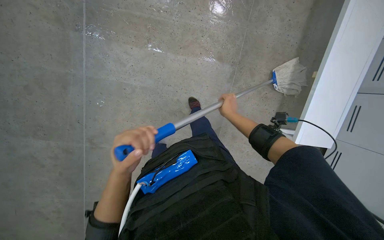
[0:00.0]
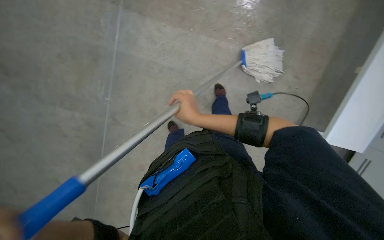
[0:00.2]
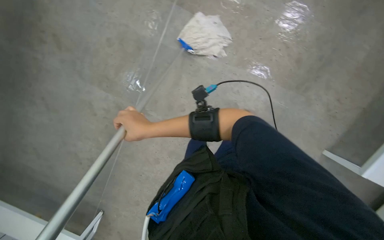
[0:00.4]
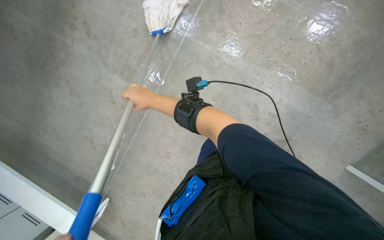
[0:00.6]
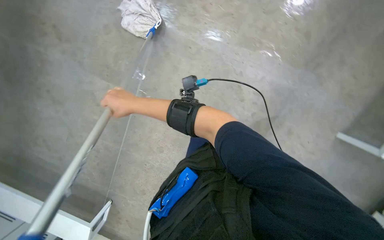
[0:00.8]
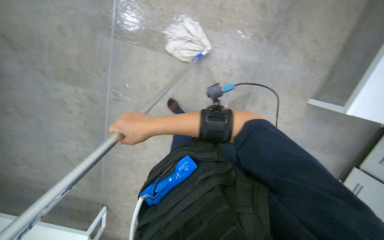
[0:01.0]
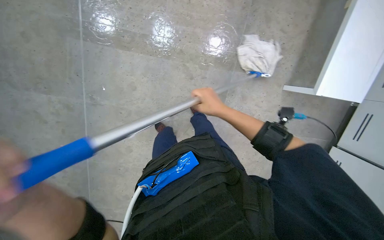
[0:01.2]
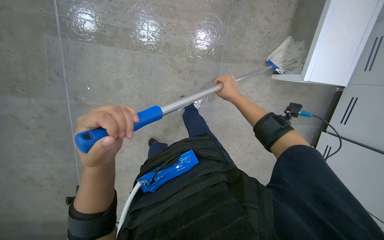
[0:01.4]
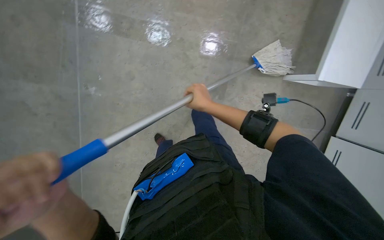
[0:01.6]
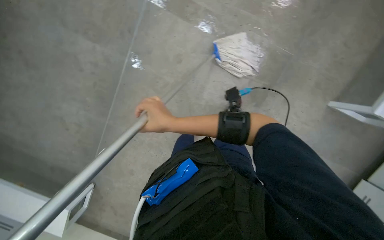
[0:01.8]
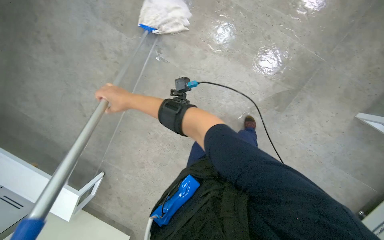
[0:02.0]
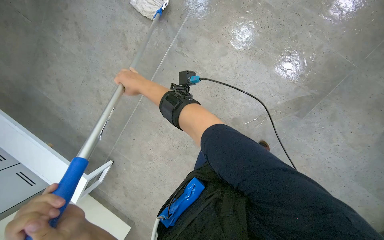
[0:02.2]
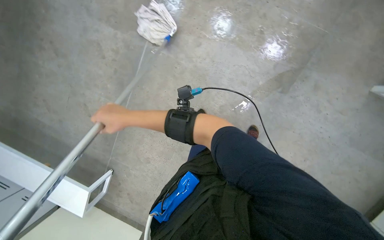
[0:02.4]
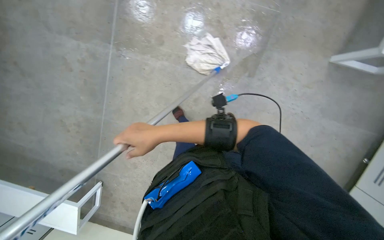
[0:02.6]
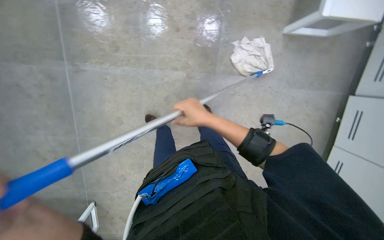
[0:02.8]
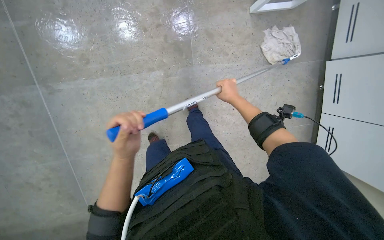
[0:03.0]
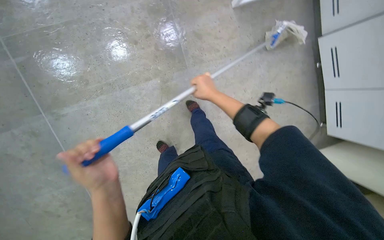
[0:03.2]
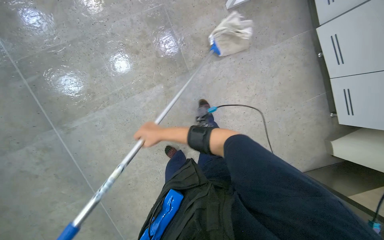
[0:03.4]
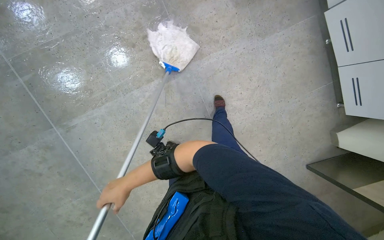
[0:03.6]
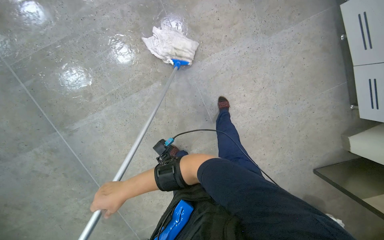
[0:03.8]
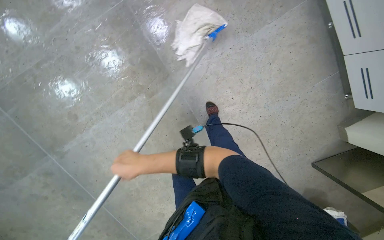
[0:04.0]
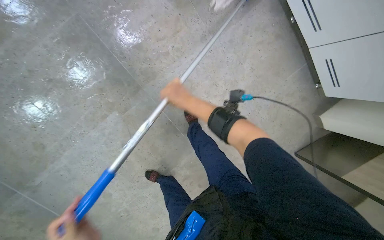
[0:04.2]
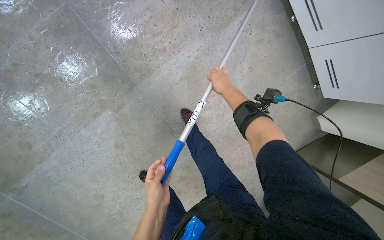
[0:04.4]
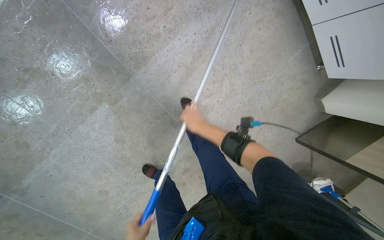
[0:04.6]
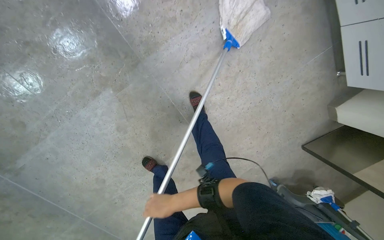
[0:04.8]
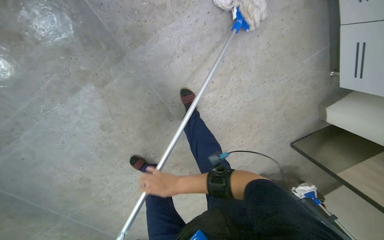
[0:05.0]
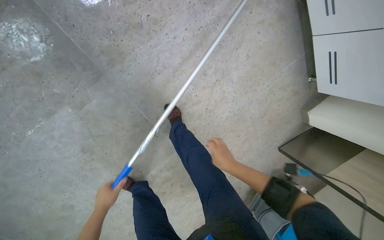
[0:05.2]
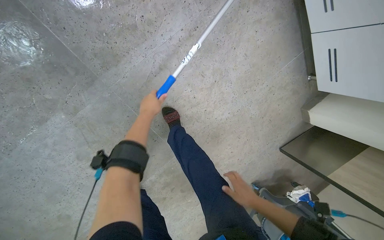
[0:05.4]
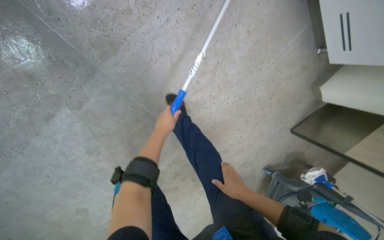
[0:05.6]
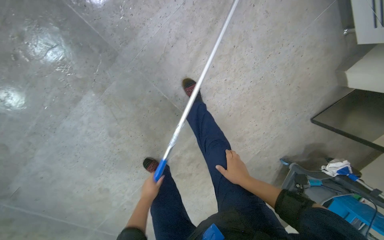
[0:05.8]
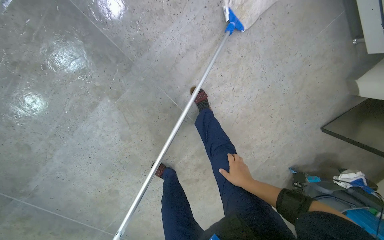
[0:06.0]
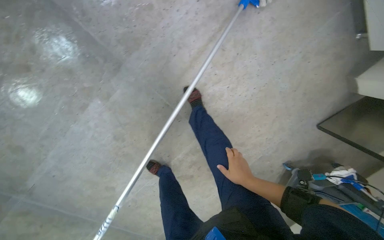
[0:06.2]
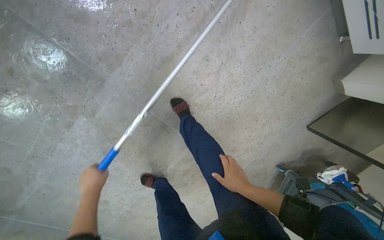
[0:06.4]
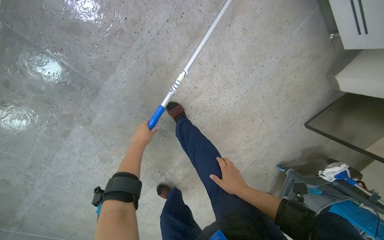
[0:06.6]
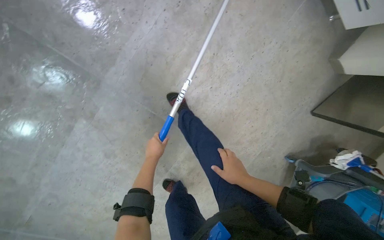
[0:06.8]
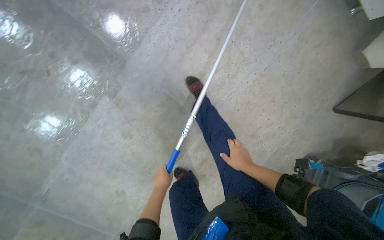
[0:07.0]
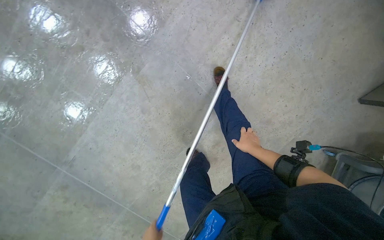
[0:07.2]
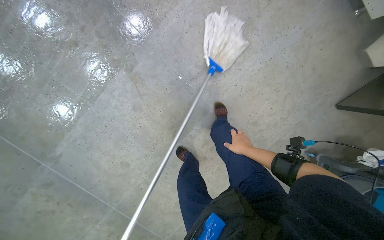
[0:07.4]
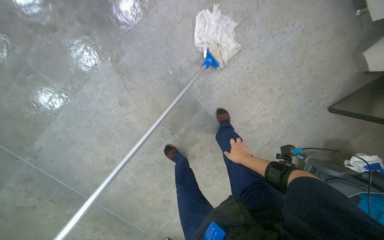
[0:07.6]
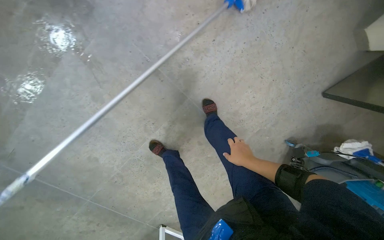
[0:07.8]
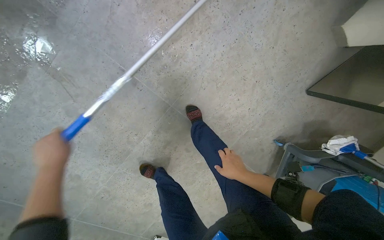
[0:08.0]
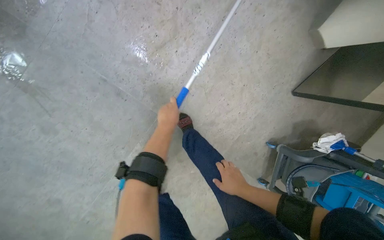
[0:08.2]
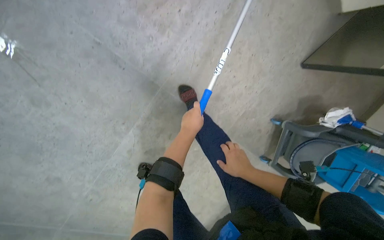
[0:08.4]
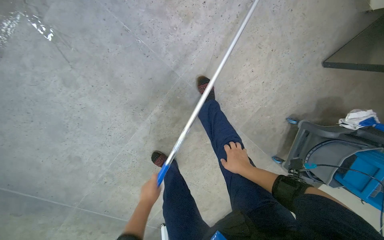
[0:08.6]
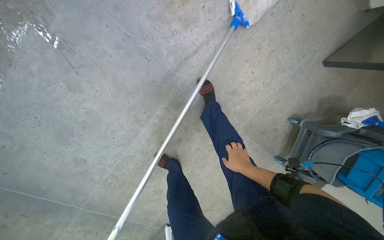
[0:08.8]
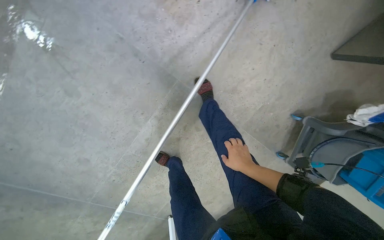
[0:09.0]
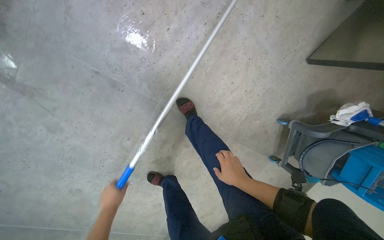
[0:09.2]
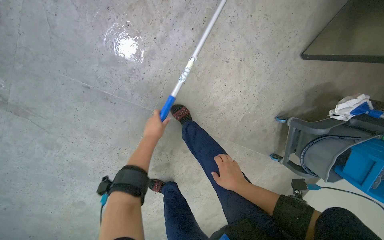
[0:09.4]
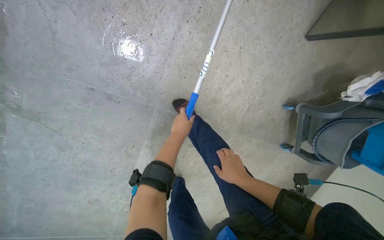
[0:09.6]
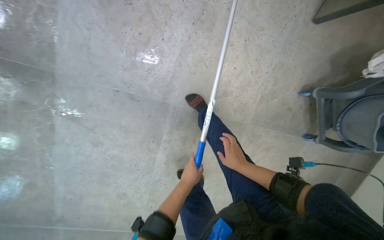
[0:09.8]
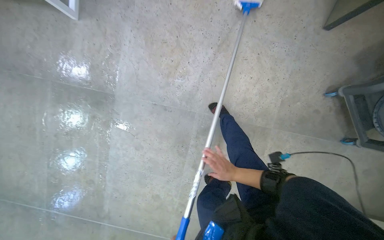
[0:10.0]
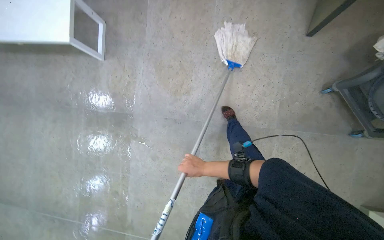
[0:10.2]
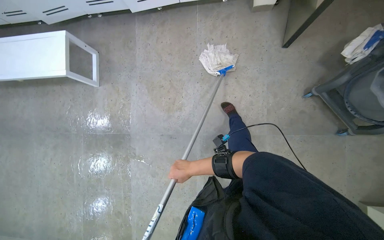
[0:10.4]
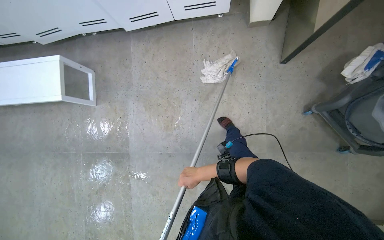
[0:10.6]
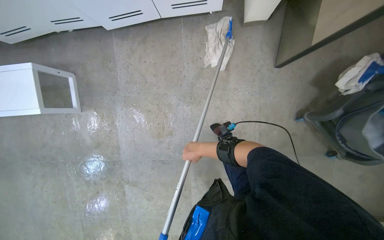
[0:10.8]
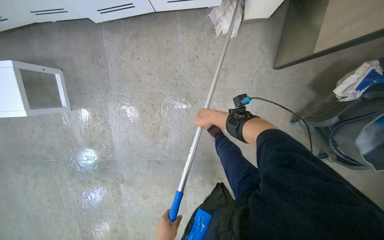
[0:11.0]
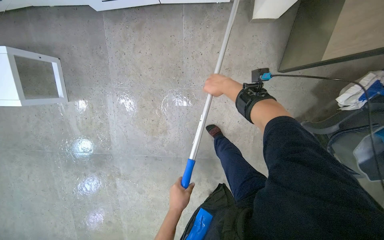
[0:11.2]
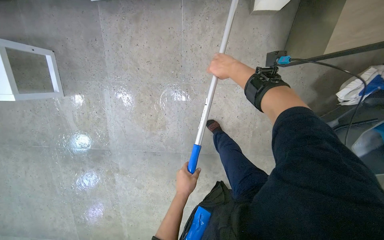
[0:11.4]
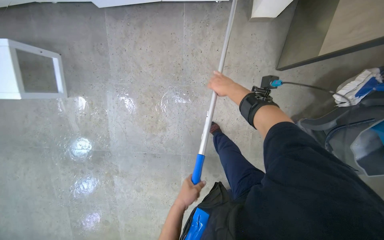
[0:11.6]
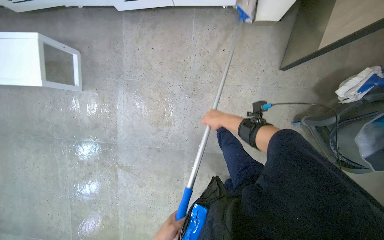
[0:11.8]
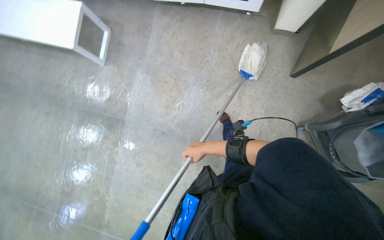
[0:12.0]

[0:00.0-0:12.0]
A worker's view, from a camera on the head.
Job: mopping floor.
The whole recording: Mopping tiled floor. The worker mops the tiled floor with a blue and grey mop.
0:00.0 to 0:01.6: The wearer looks about 15 degrees further downward.
0:01.6 to 0:03.0: The head rotates roughly 35 degrees to the right.
0:03.0 to 0:04.4: The head travels roughly 40 cm. The scene turns approximately 30 degrees counterclockwise in the picture.
0:04.4 to 0:06.0: The right hand swings up and down the picture, some 40 cm each way, with 2 reversals.
0:06.0 to 0:07.6: The right hand goes roughly 15 cm farther from the camera.
0:07.6 to 0:09.0: The wearer looks about 15 degrees further downward.
0:09.0 to 0:10.4: The camera is carried some 60 cm. The camera is aimed about 30 degrees further to the left. The camera pitches upward, by approximately 25 degrees. The scene rotates counterclockwise by approximately 30 degrees.
0:10.4 to 0:12.0: The right hand moves to the right, some 10 cm, and moves roughly 70 cm up the picture and comes back.

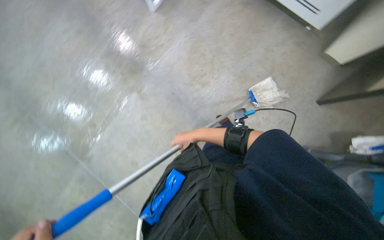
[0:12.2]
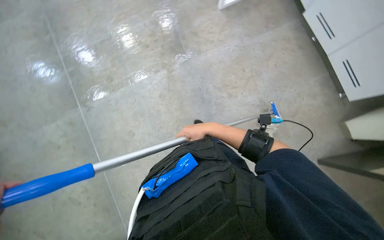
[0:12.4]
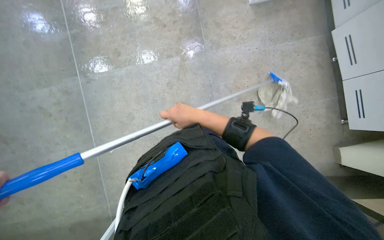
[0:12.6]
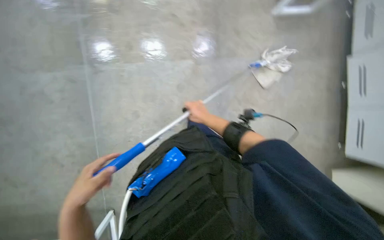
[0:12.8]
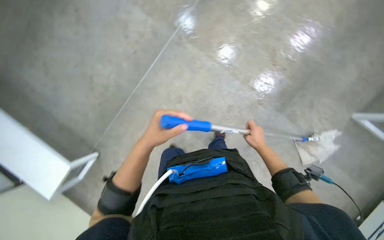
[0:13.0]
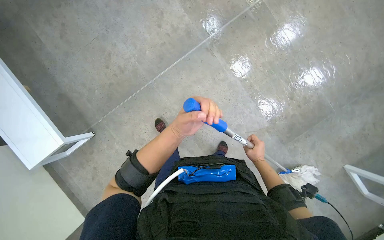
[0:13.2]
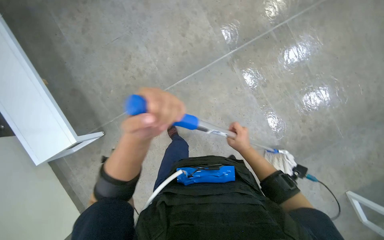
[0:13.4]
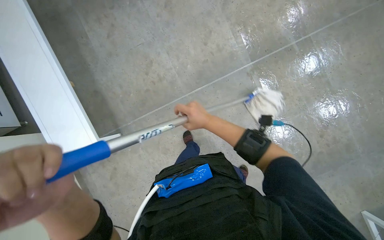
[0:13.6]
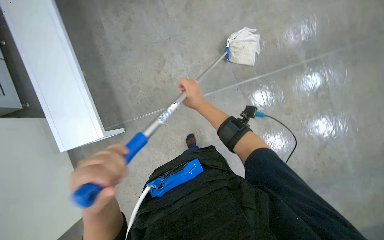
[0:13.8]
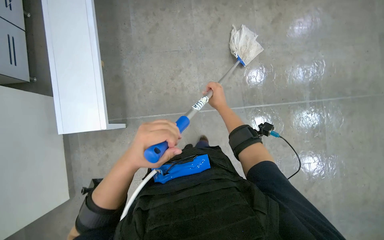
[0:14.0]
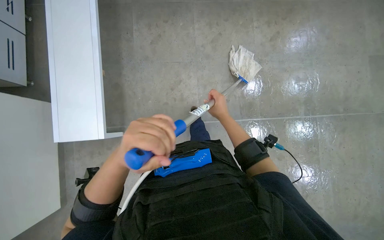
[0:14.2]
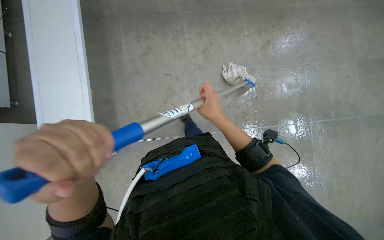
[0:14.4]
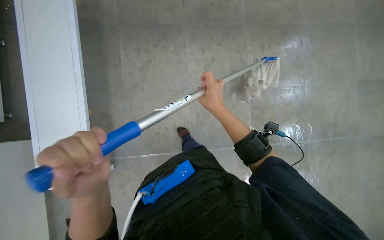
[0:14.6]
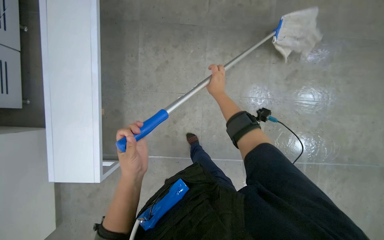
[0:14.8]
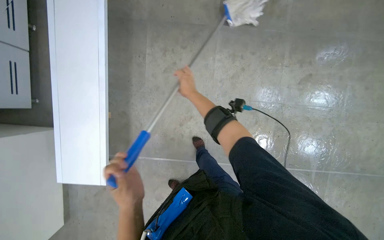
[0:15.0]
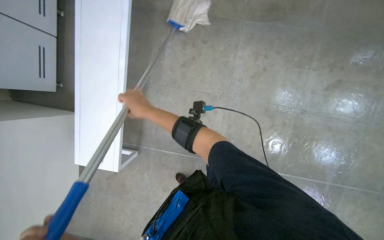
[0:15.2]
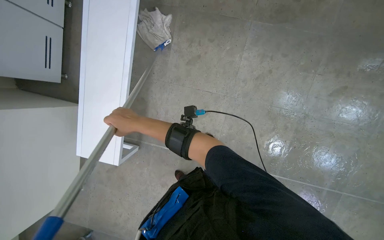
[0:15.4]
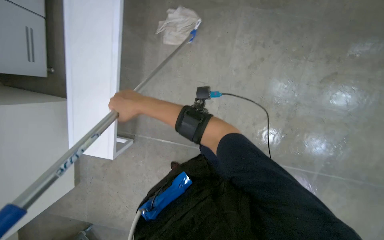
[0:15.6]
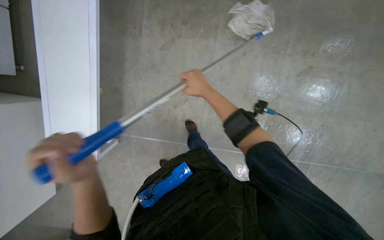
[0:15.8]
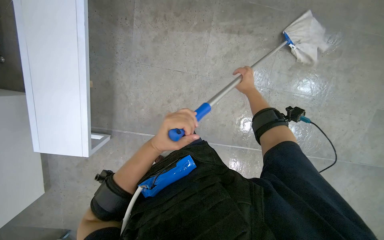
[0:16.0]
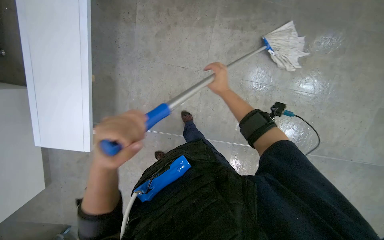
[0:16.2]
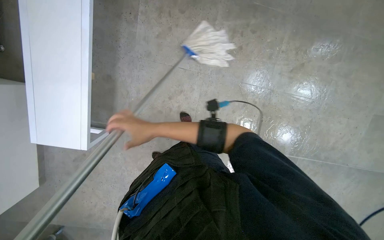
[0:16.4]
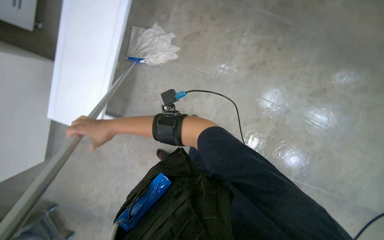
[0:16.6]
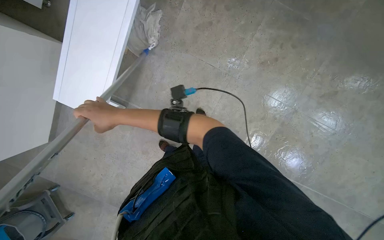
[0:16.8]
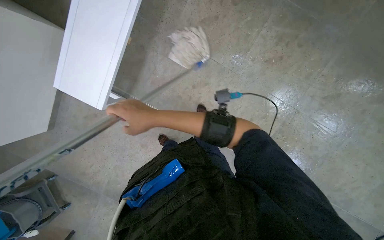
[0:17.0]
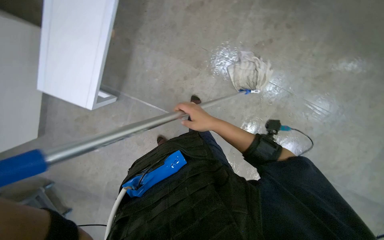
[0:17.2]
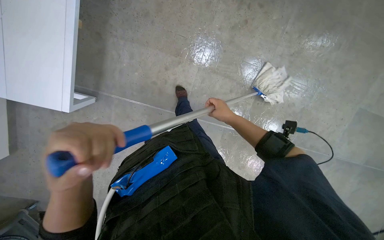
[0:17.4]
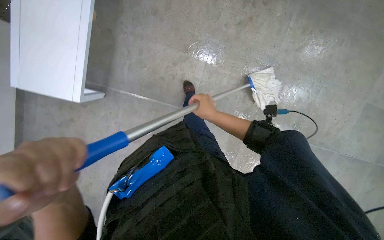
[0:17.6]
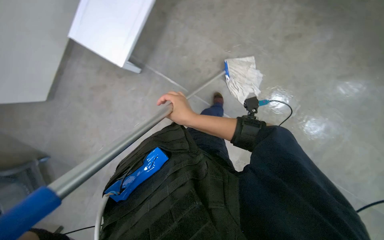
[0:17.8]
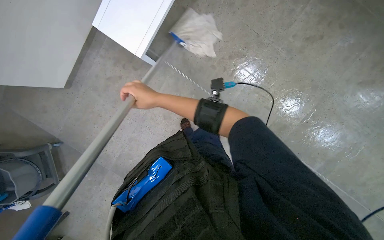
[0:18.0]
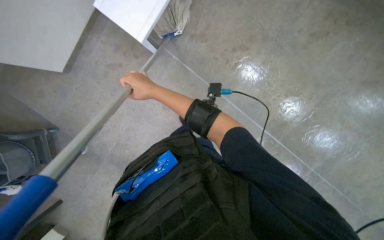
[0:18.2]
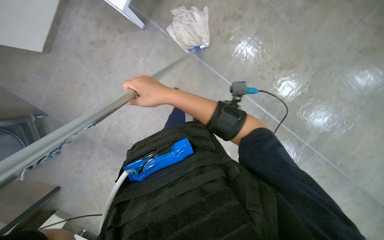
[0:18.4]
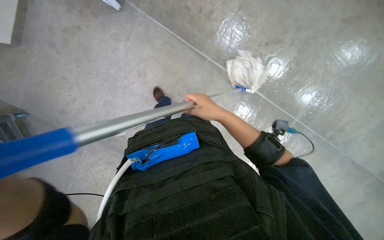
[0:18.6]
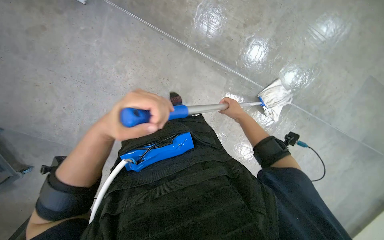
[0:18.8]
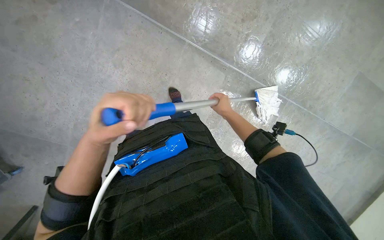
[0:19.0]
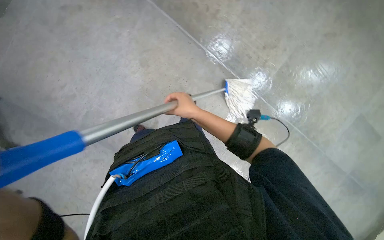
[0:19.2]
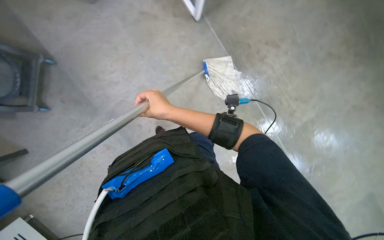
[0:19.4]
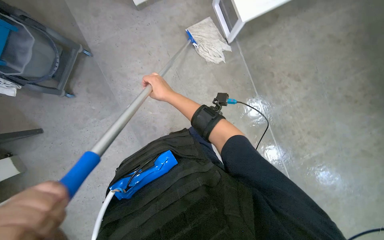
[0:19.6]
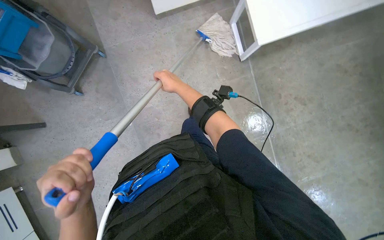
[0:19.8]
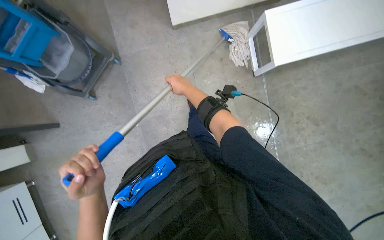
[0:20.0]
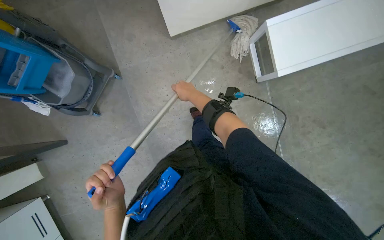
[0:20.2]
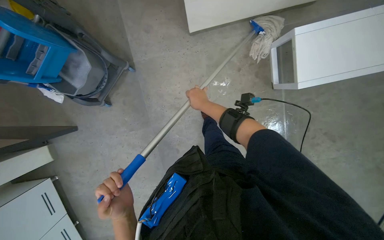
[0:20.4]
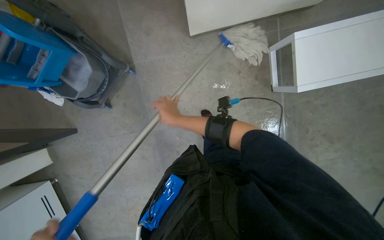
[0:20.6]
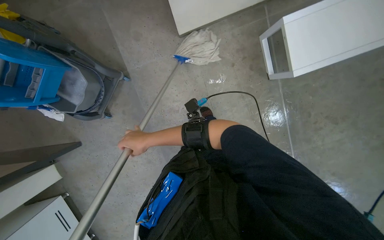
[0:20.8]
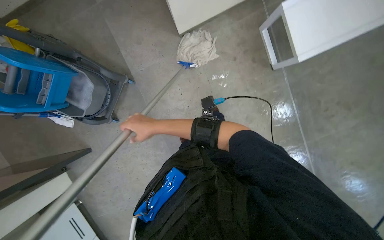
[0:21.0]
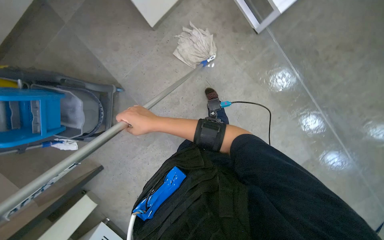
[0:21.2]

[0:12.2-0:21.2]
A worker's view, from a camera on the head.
Job: mopping floor.
The whole recording: Mopping tiled floor. The worker mops the tiled floor with a blue and grey mop.
0:12.2 to 0:13.8: The head travels approximately 50 cm. Everything in view rotates some 85 degrees clockwise.
0:13.8 to 0:15.2: The right hand is displaced to the left by about 30 cm.
